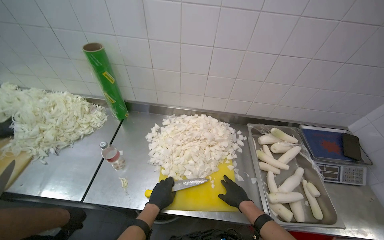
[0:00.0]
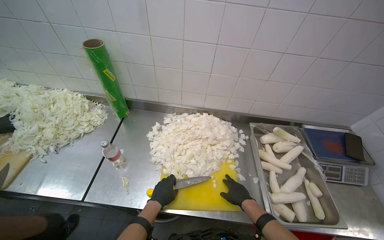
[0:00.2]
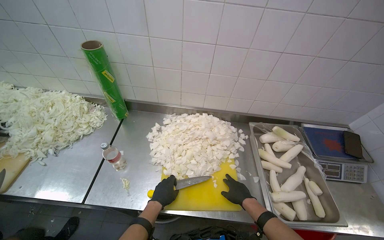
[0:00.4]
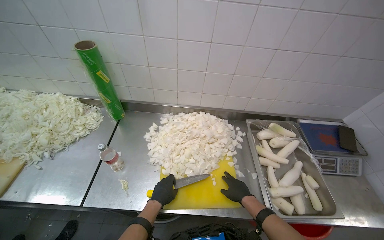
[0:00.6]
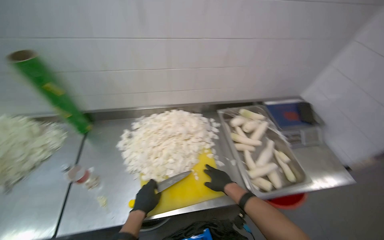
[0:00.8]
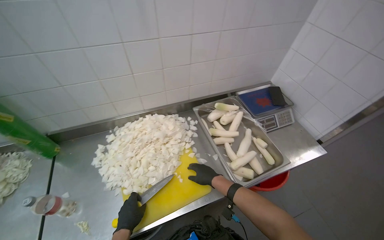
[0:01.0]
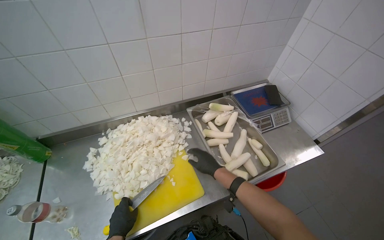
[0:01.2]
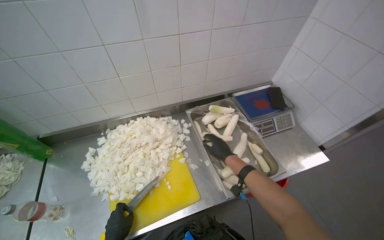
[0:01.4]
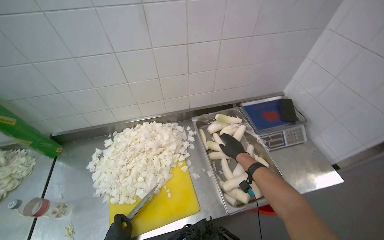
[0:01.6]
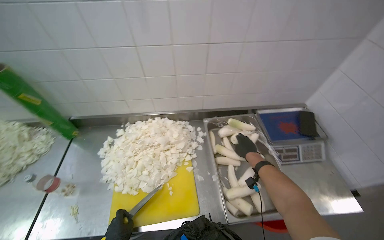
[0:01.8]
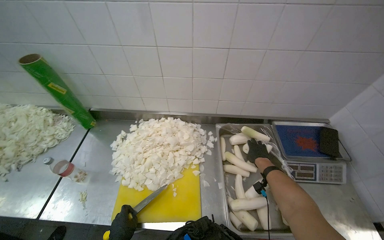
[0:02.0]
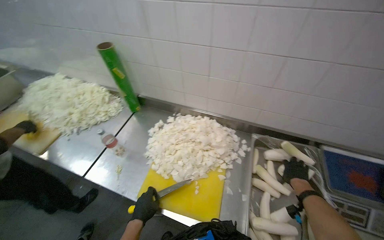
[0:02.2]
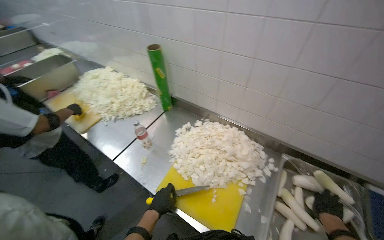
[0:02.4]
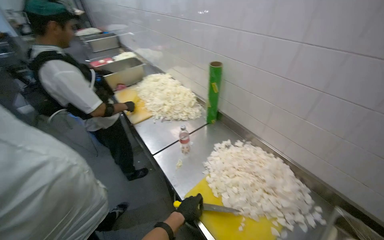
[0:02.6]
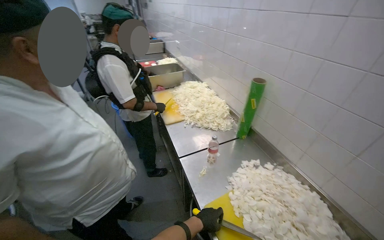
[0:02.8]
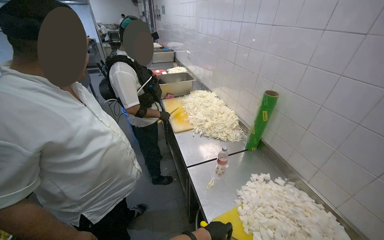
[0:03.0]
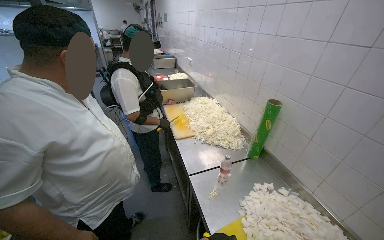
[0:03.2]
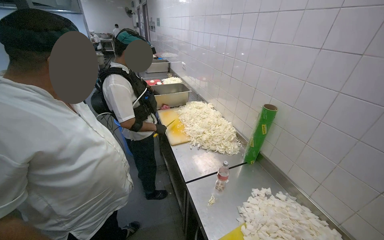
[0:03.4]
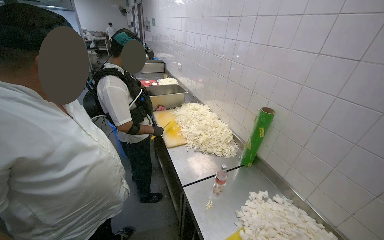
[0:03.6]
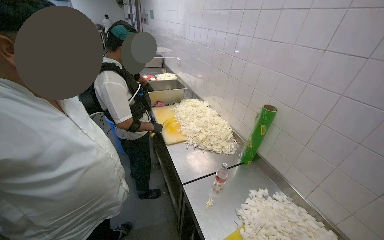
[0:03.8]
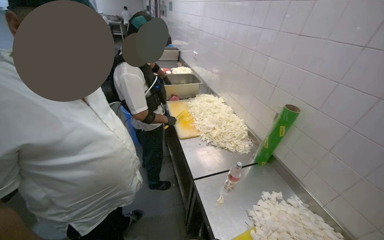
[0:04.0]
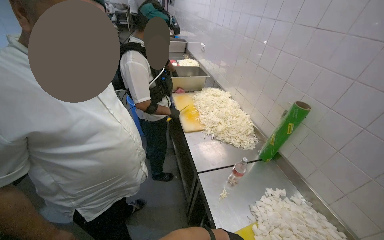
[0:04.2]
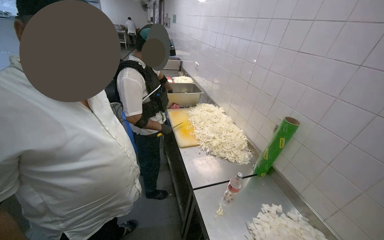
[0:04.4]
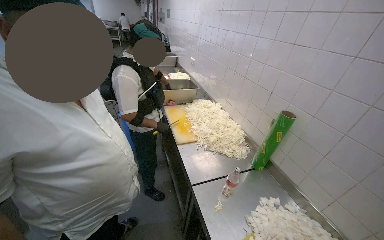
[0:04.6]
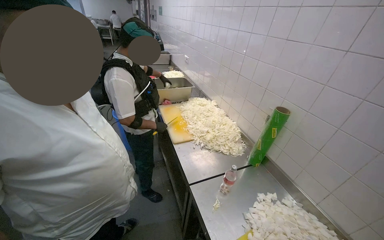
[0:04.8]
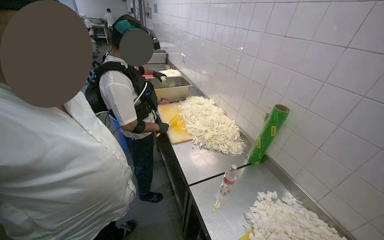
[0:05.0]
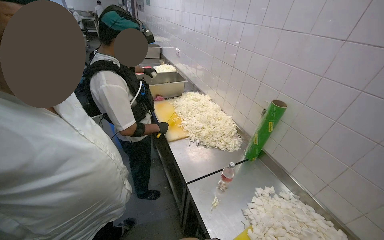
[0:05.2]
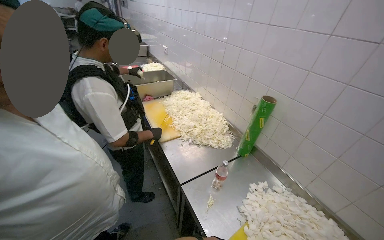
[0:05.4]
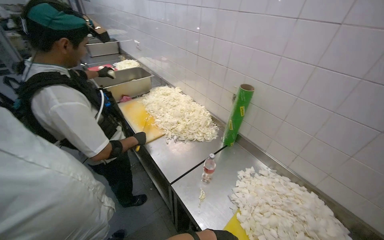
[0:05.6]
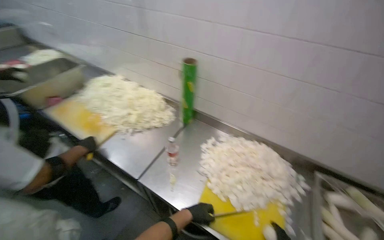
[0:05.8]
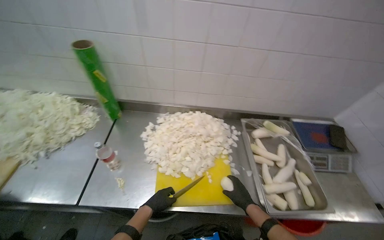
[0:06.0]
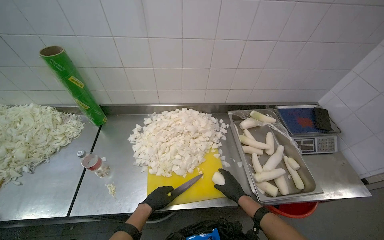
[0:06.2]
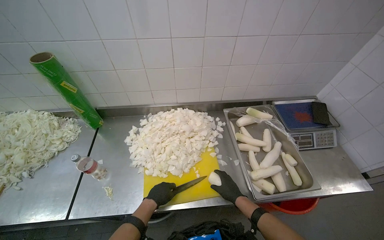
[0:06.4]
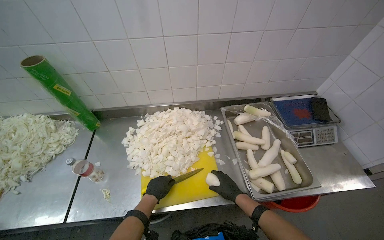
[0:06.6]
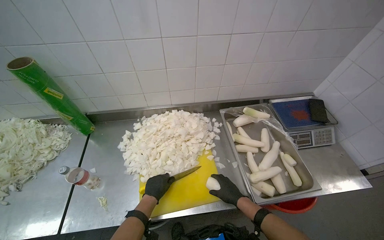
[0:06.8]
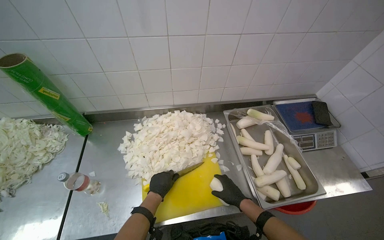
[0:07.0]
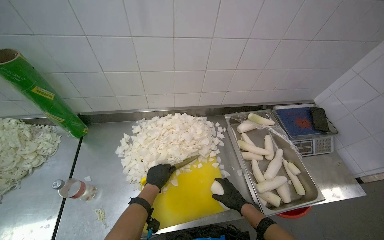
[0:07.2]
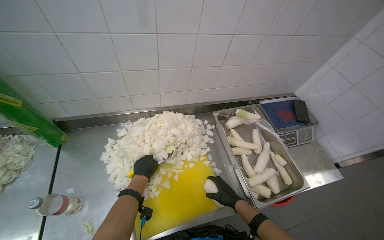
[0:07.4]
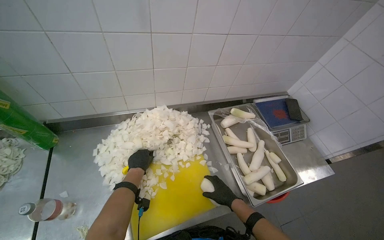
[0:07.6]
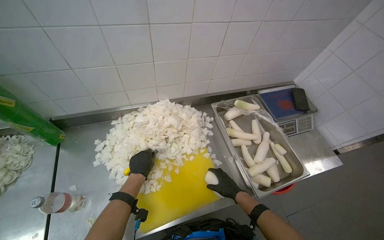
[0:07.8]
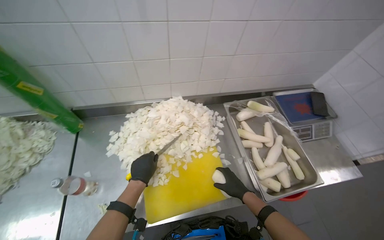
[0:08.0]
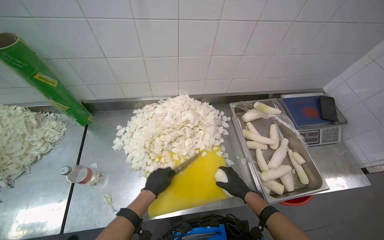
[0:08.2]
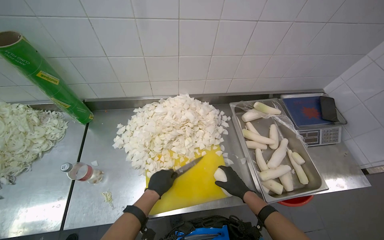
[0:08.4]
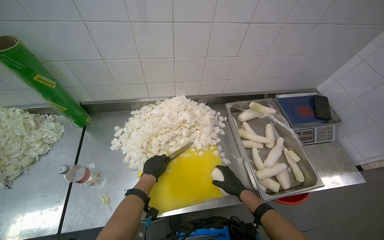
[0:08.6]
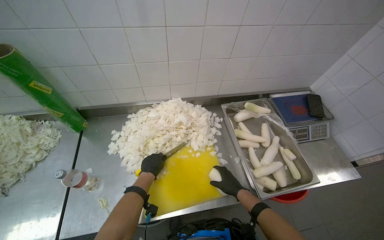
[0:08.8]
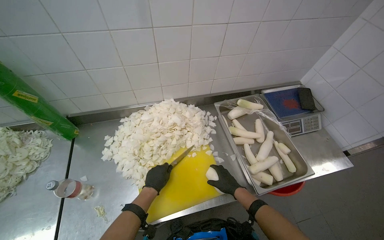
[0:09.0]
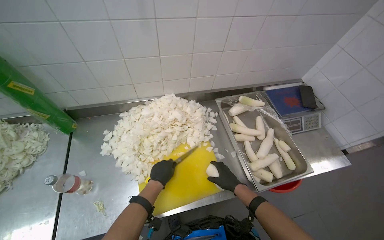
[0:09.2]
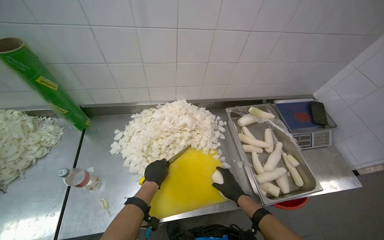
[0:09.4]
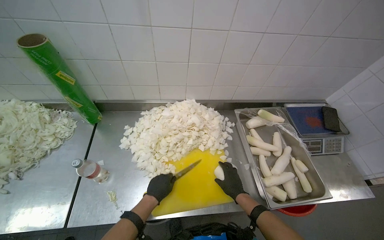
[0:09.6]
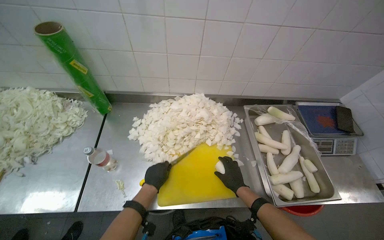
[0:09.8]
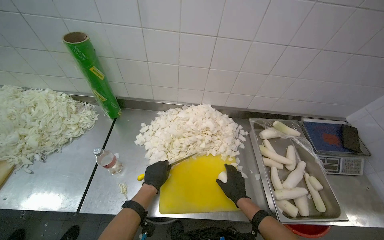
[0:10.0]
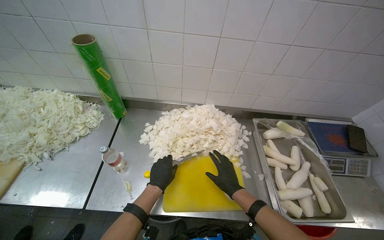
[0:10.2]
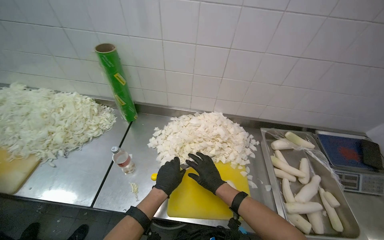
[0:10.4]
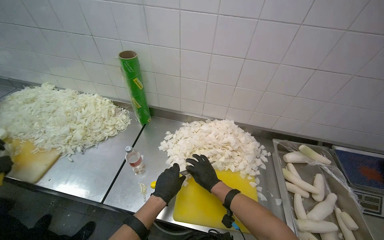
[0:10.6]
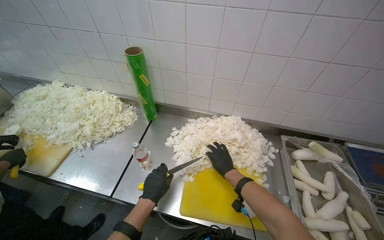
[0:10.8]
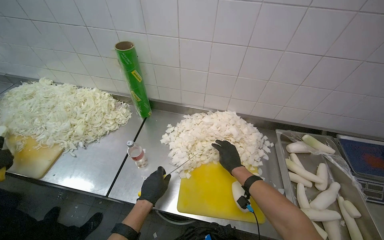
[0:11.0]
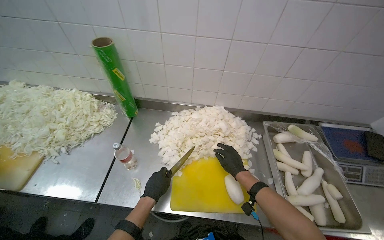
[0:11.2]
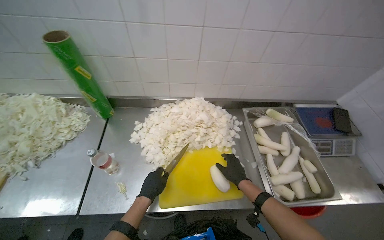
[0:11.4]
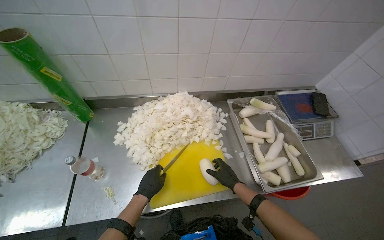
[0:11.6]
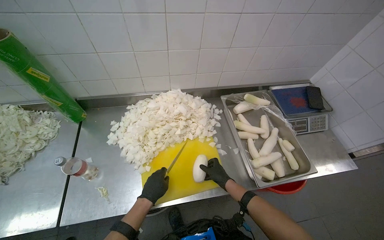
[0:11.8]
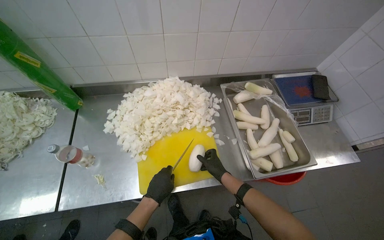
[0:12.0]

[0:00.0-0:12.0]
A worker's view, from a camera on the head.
Job: preparing food.
The whole recording: Chopping white radishes. The worker chops white radishes into small pieces on a yellow cutting board.
0:00.0 to 0:01.6: The right hand moves up the picture and farther from the camera, about 20 cm.
0:01.6 to 0:03.0: The wearer looks some 85 degrees further to the left. The camera pitches upward, by approximately 15 degrees.
0:04.4 to 0:06.0: The wearer looks roughly 70 degrees further to the right. The wearer looks approximately 25 degrees further downward.
0:06.0 to 0:07.6: The head turns to the right by roughly 20 degrees.
0:07.6 to 0:09.0: The left hand moves nearer to the camera and down the picture, approximately 15 cm.
0:09.0 to 0:10.4: The head rotates roughly 20 degrees to the left. The right hand moves to the left, about 20 cm.
0:10.4 to 0:12.0: The wearer looks some 15 degrees further downward. The right hand moves farther from the camera, about 10 cm.

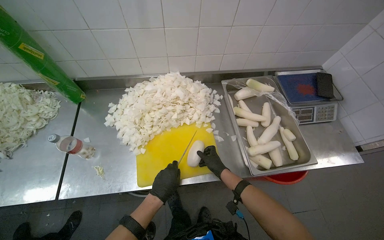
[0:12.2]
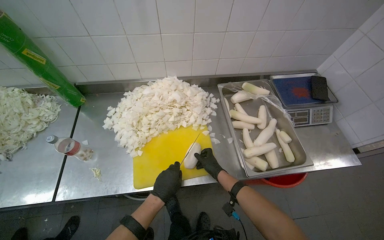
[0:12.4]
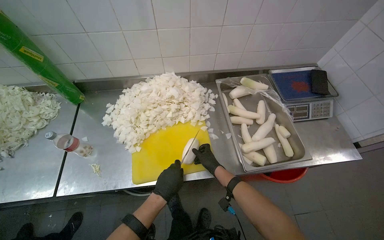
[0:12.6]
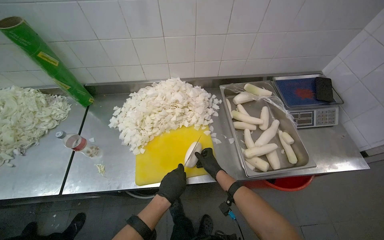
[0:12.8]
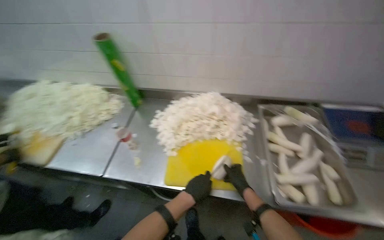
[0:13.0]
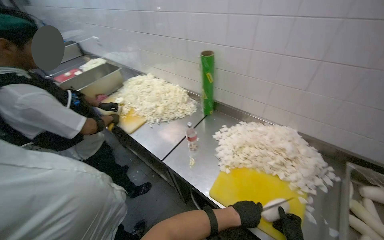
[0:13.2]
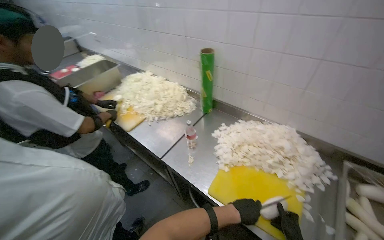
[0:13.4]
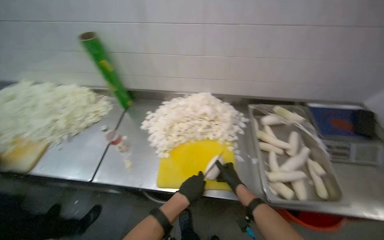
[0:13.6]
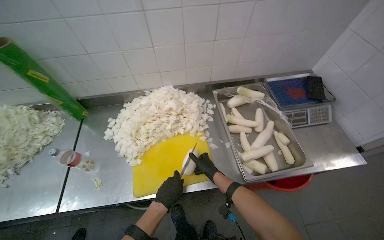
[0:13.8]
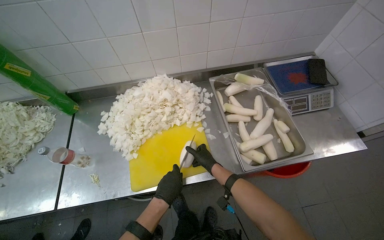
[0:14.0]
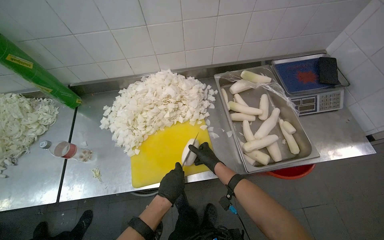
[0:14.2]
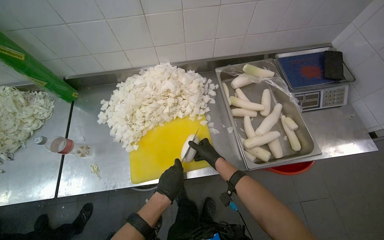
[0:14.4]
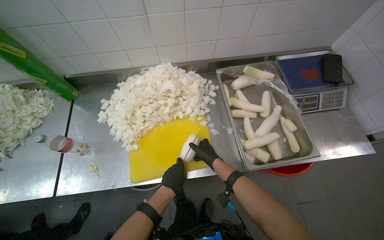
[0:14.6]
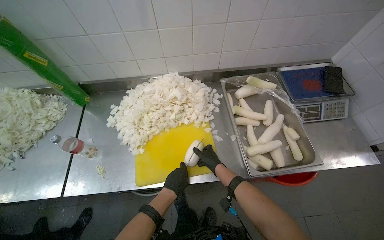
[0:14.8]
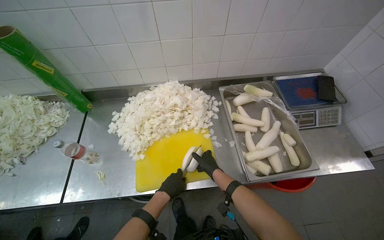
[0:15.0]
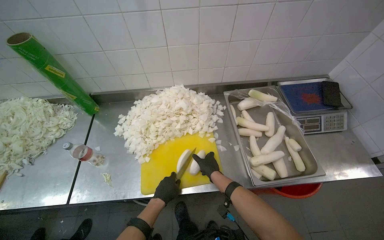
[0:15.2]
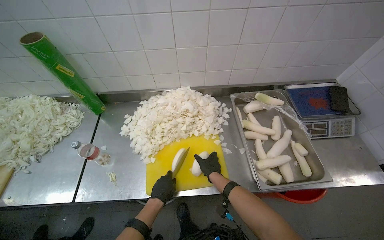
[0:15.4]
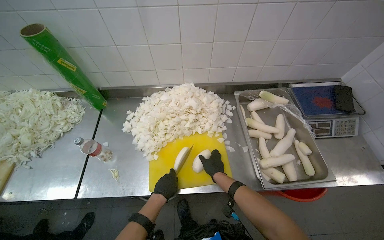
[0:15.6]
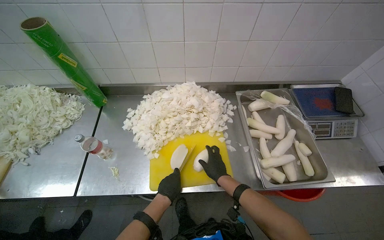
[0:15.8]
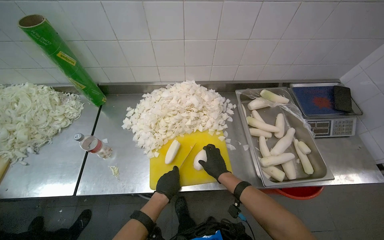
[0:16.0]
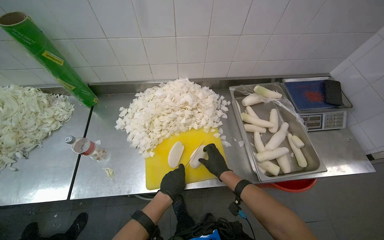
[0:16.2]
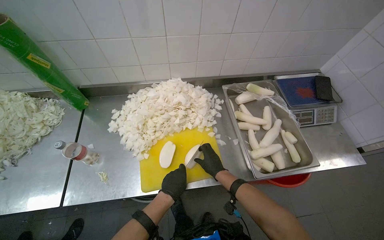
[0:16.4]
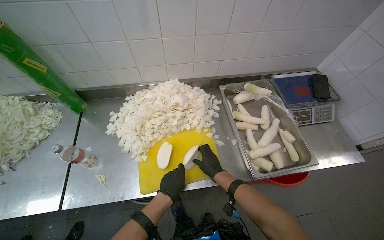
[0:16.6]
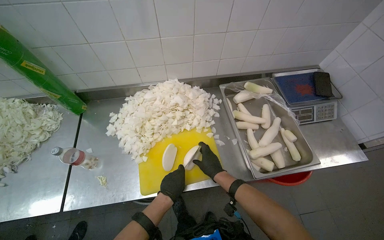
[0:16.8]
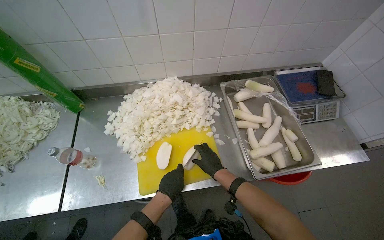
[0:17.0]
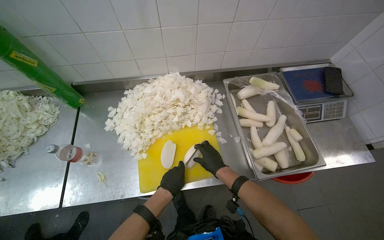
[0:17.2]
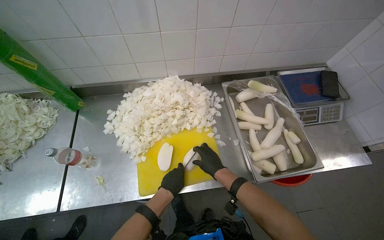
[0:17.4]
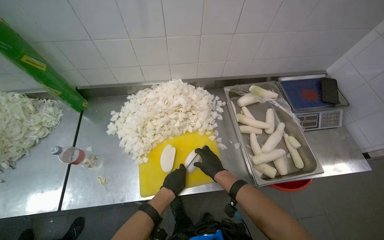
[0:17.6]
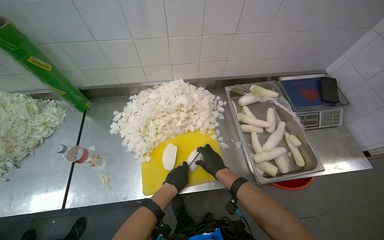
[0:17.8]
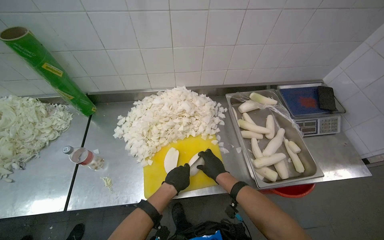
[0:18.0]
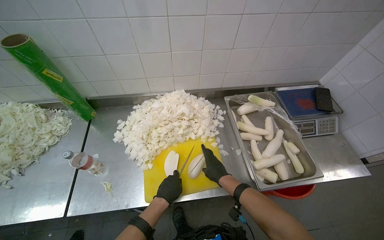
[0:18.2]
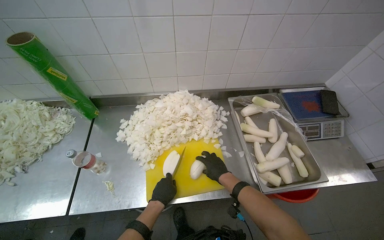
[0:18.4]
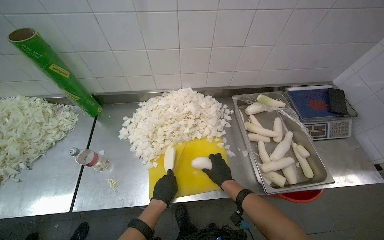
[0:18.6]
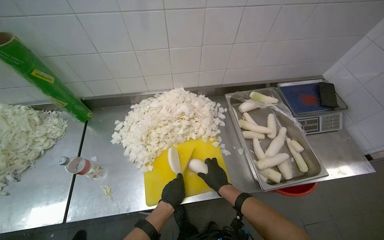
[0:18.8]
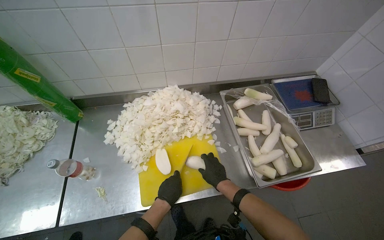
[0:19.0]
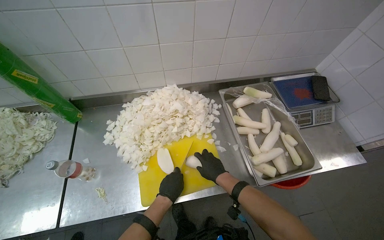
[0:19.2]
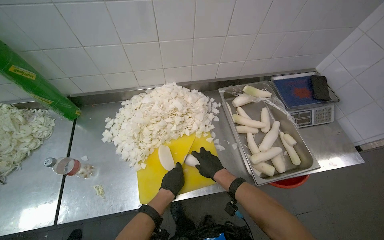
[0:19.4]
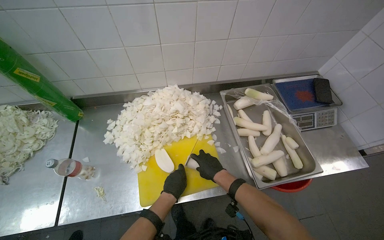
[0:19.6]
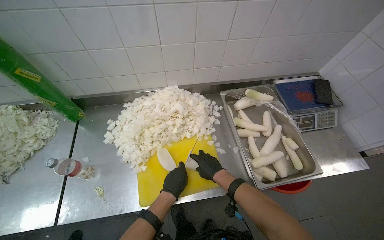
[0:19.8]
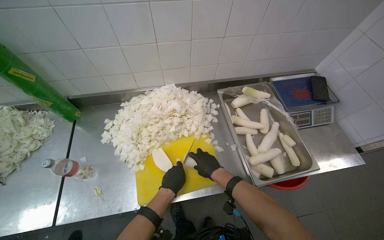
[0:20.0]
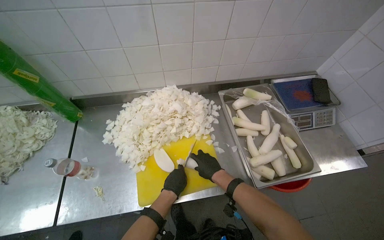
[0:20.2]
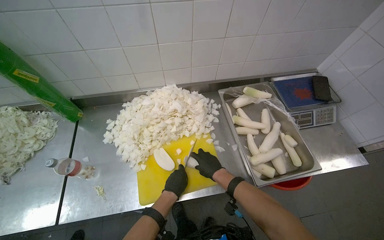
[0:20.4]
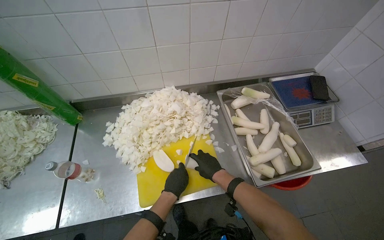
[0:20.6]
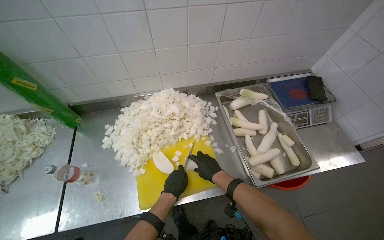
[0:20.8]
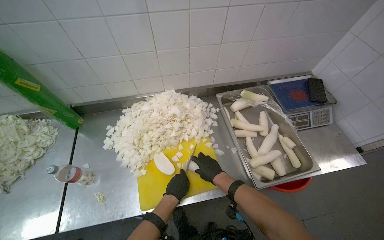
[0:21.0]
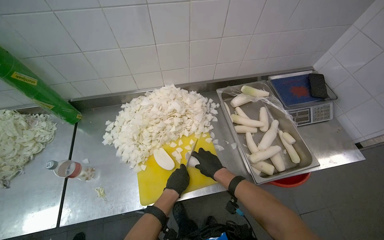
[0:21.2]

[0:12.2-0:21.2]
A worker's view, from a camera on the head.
Job: preparing food.
The whole recording: Chopping white radishes. The worker chops white radishes into small pieces on a yellow cutting board.
0:13.8 to 0:16.6: The hands stay close to where they were, moving slightly.
0:16.6 to 0:21.2: The hands are busy where they are.
